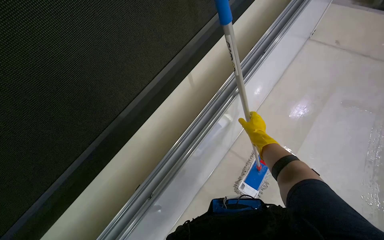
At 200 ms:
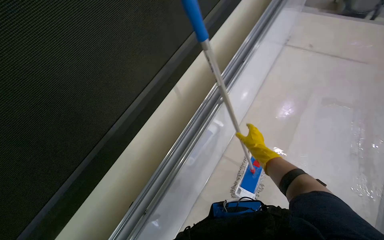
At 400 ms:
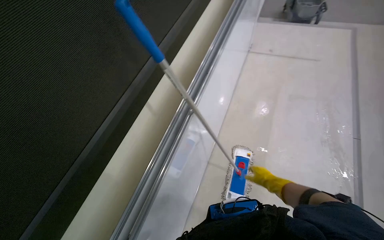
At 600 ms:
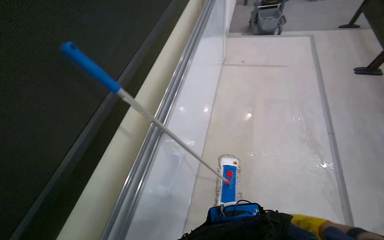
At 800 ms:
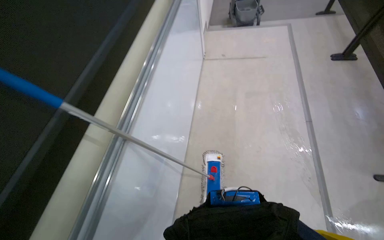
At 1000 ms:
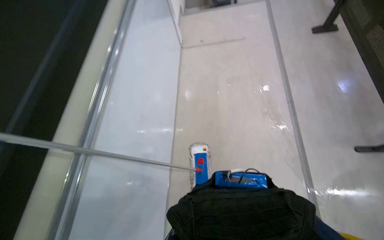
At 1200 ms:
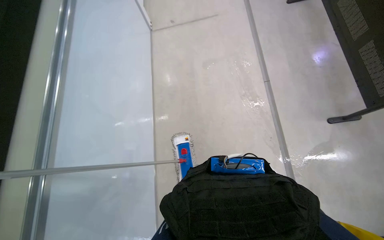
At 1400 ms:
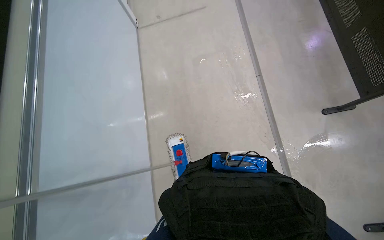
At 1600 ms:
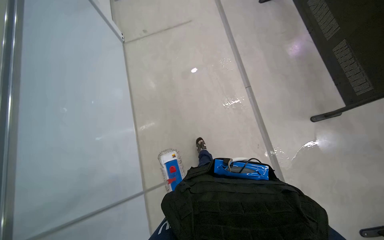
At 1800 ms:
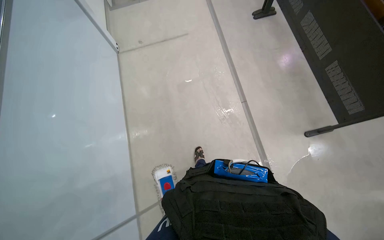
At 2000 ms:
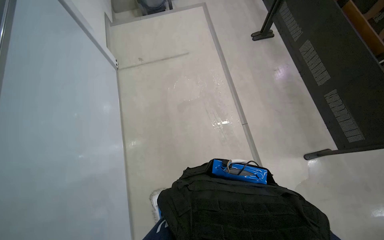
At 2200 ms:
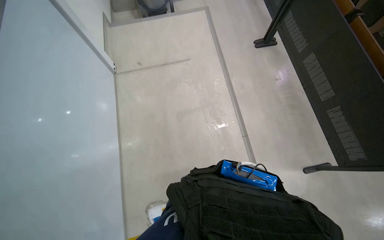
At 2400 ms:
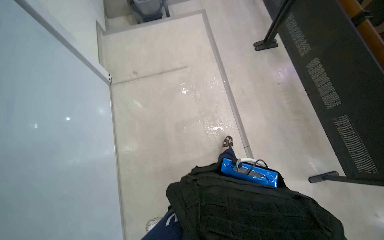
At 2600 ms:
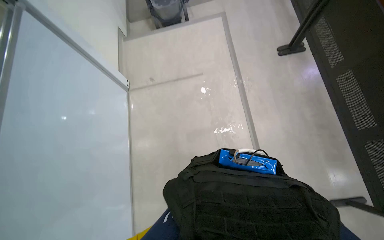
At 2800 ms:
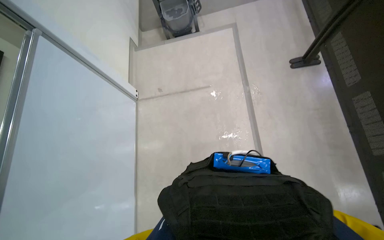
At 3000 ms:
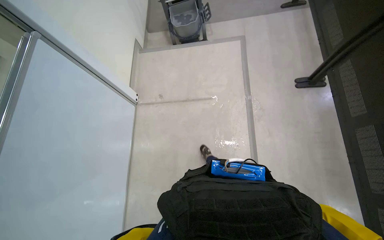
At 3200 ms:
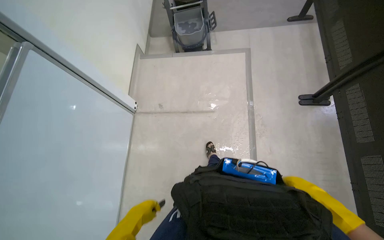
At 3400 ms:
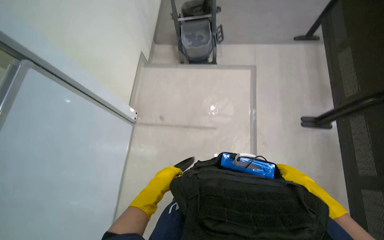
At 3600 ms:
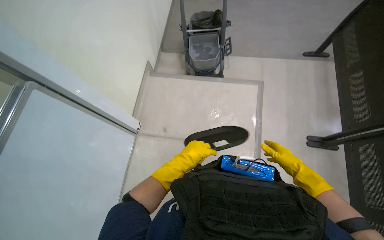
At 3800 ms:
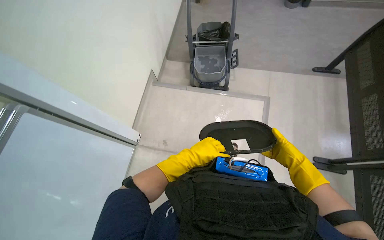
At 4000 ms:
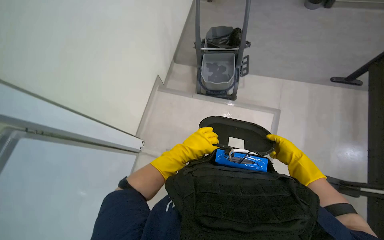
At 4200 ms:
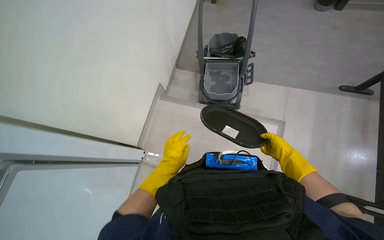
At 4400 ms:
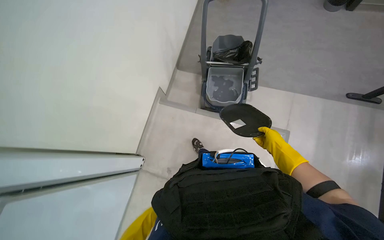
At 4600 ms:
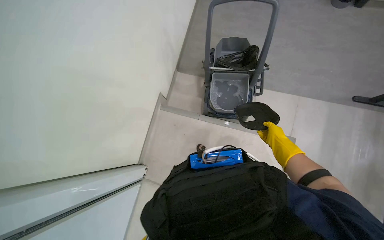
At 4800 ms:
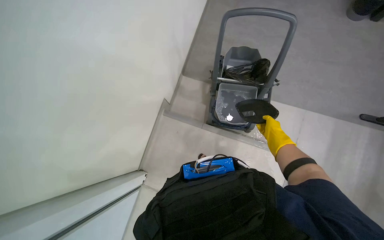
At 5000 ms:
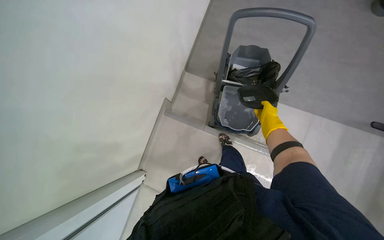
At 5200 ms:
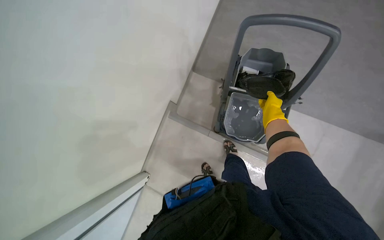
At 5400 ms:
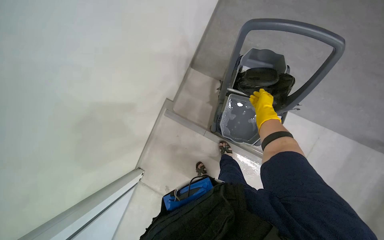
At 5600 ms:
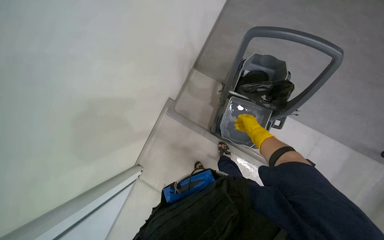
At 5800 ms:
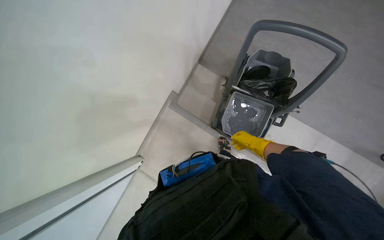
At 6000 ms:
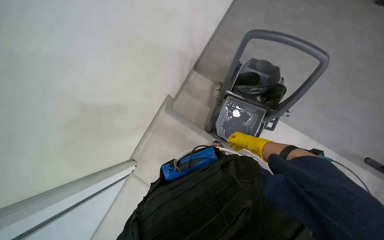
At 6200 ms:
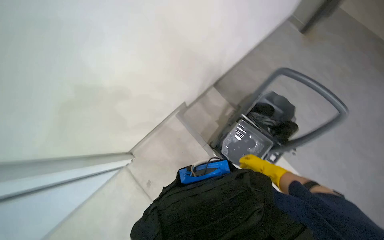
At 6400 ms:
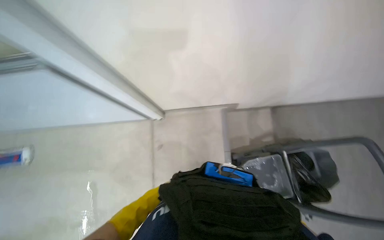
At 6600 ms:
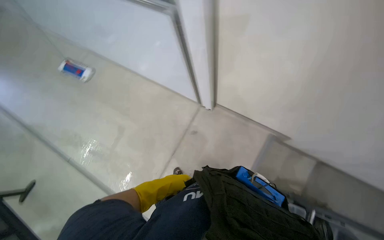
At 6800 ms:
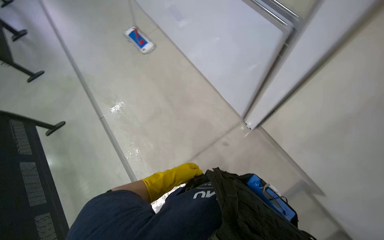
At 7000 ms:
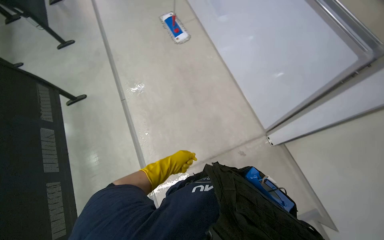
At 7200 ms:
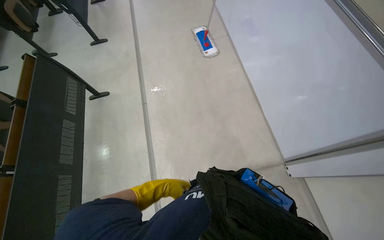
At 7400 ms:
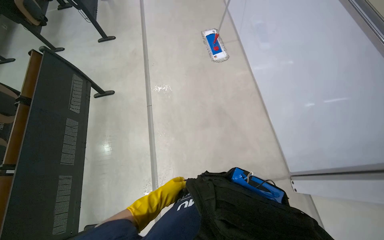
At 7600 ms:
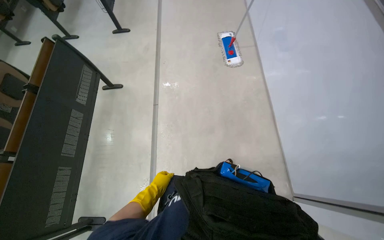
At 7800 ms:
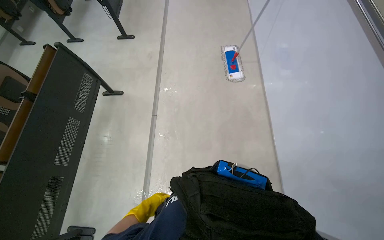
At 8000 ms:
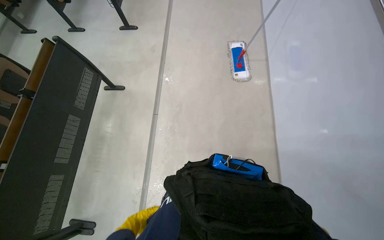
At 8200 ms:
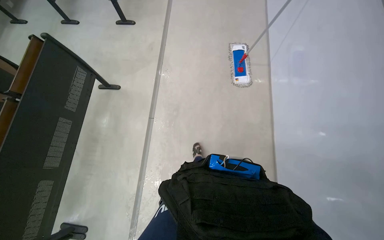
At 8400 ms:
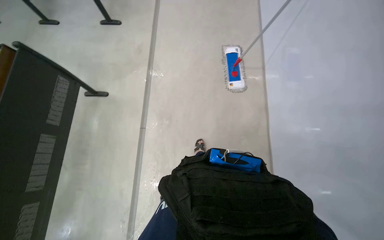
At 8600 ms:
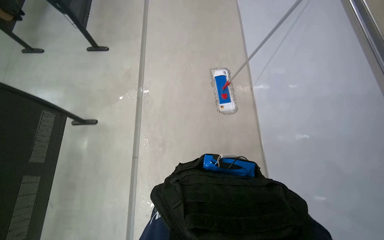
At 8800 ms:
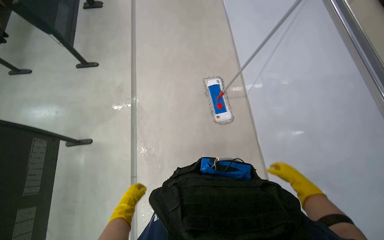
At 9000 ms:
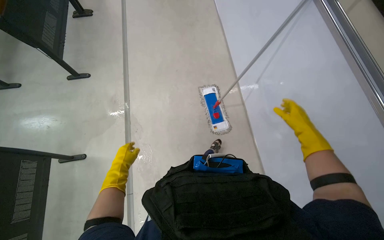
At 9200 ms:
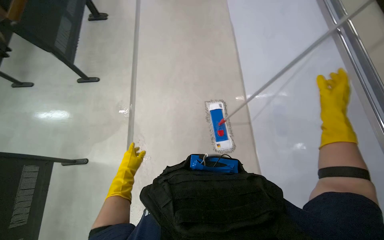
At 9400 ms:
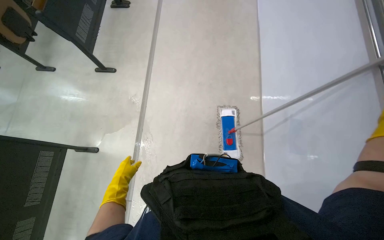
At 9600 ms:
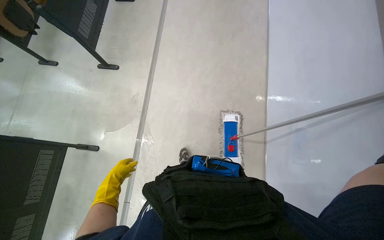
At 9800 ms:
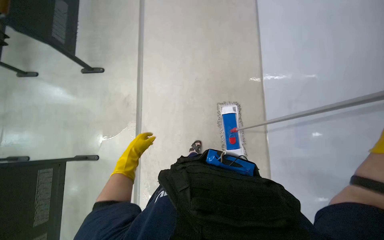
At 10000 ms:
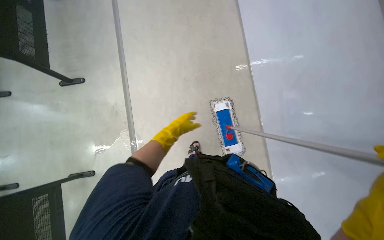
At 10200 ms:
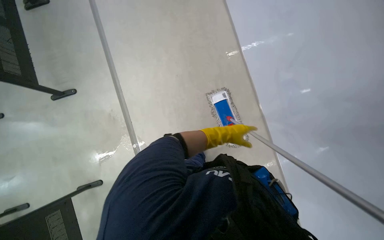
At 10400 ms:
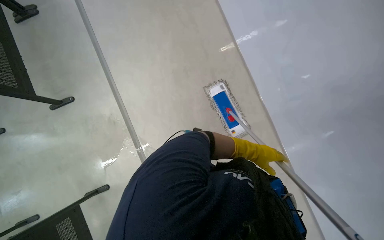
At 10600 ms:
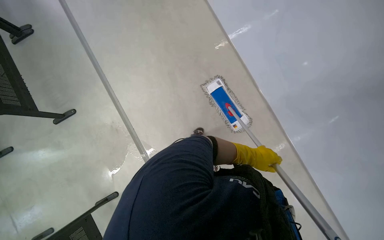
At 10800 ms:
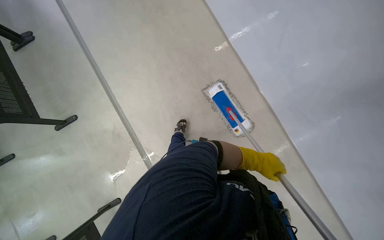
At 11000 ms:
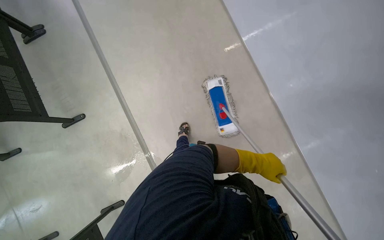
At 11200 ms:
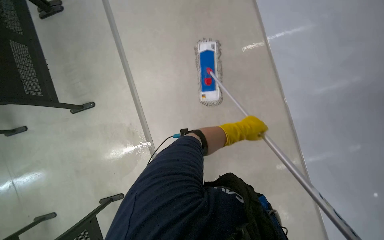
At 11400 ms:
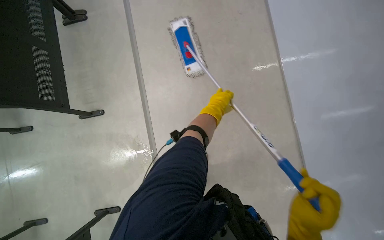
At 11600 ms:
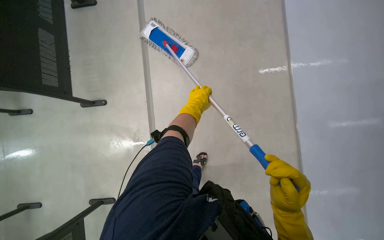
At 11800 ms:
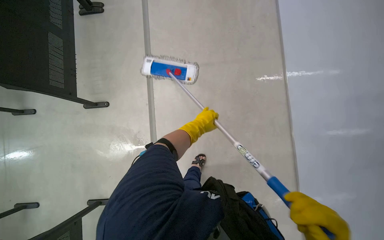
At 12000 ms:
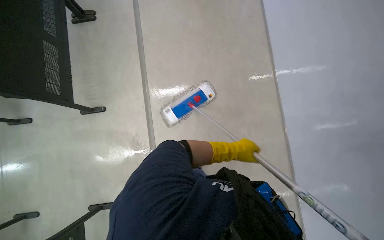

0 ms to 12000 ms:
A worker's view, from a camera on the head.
Job: mopping floor.
The whole recording: Mopping lecture hall floor. The worker mops the floor in the lecture hall, moving chairs and other items as needed to clean the area.
0 ms to 1600 ms: The head travels some 70 cm. The head turns to the right by some 55 degrees.
1600 ms to 3000 ms: The wearer moves some 90 cm.
3000 ms to 4400 ms: The camera travels about 90 cm.
4400 ms to 6000 ms: The wearer moves about 40 cm.
6000 ms to 7600 ms: The wearer moves about 1 m. The wearer's head swings roughly 145 degrees to the left.
7600 ms to 9000 ms: The camera is carried some 60 cm.
9000 ms to 10400 ms: The wearer moves some 50 cm. The view tilts approximately 15 degrees downward.
10400 ms to 12000 ms: The left hand goes some 40 cm nearer to the camera and to the left.

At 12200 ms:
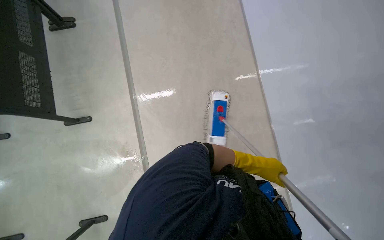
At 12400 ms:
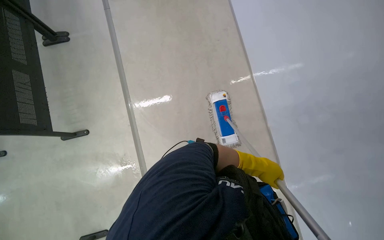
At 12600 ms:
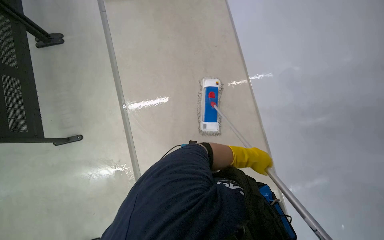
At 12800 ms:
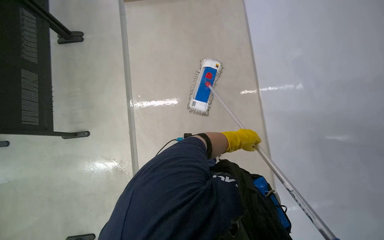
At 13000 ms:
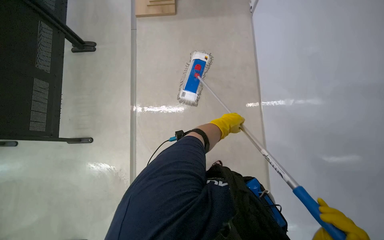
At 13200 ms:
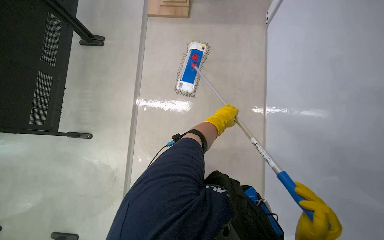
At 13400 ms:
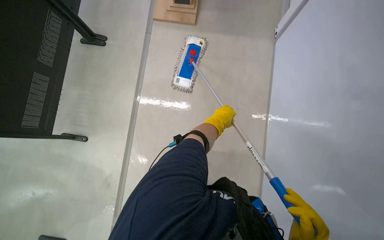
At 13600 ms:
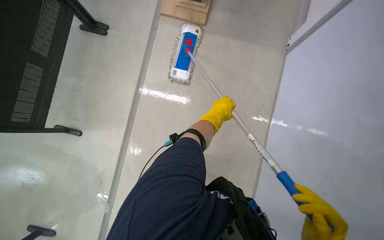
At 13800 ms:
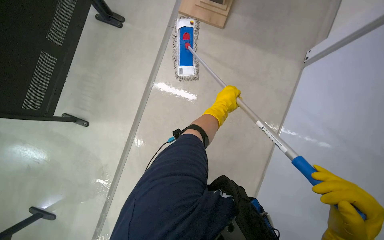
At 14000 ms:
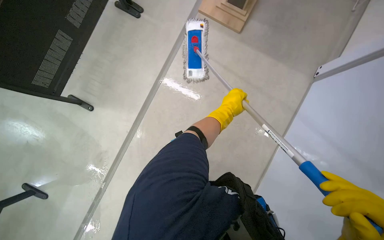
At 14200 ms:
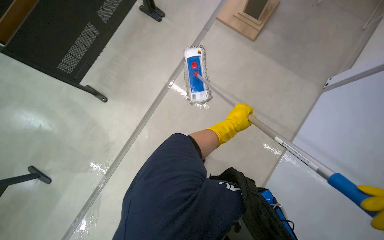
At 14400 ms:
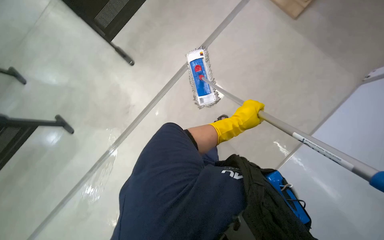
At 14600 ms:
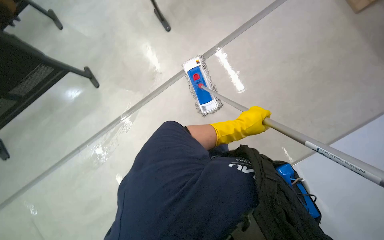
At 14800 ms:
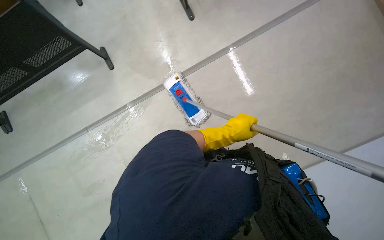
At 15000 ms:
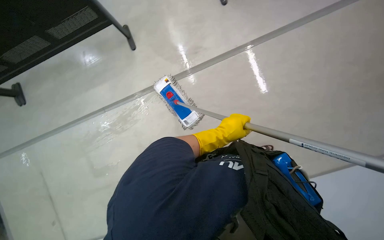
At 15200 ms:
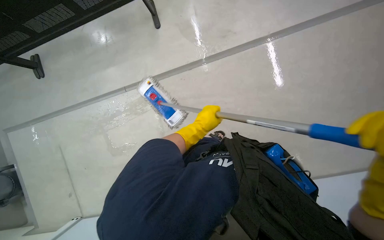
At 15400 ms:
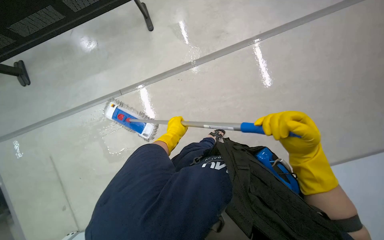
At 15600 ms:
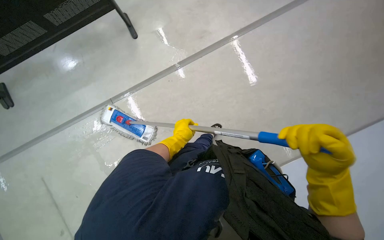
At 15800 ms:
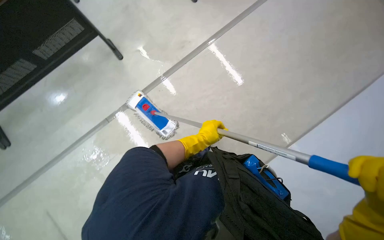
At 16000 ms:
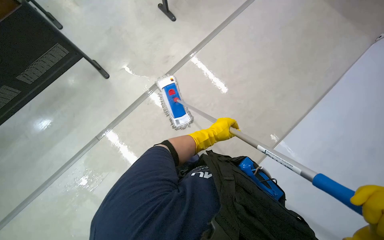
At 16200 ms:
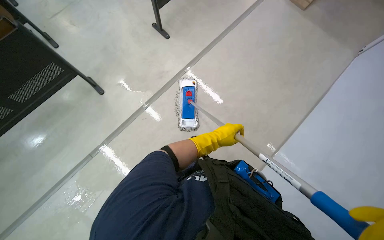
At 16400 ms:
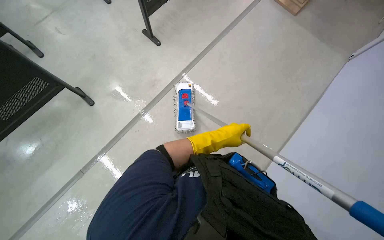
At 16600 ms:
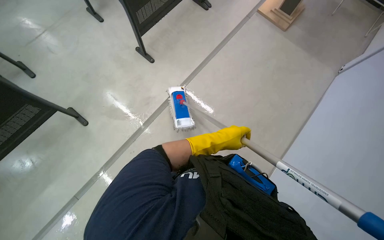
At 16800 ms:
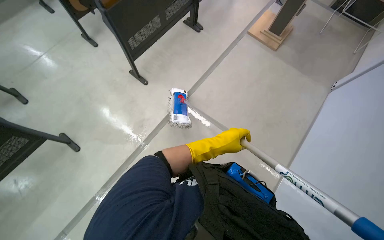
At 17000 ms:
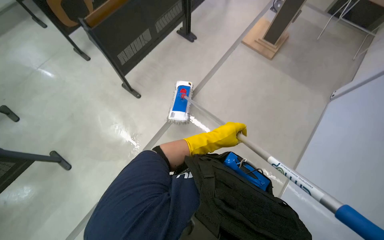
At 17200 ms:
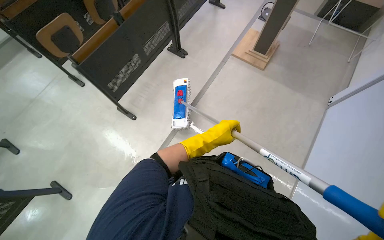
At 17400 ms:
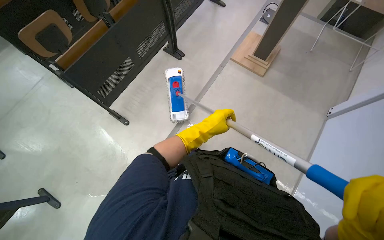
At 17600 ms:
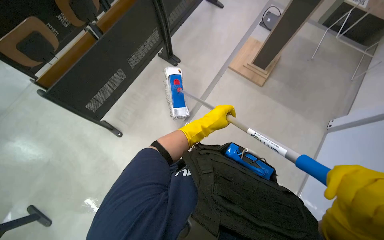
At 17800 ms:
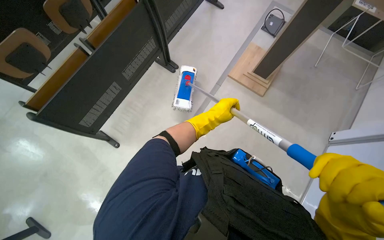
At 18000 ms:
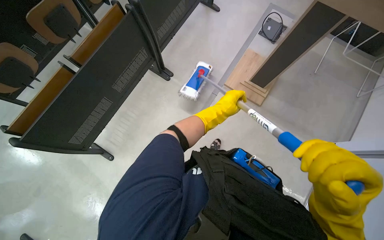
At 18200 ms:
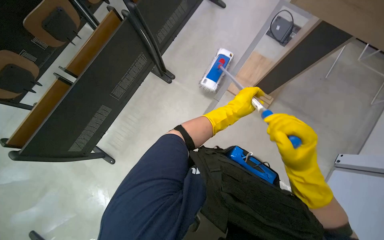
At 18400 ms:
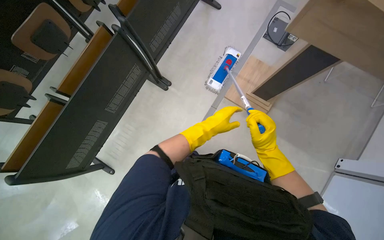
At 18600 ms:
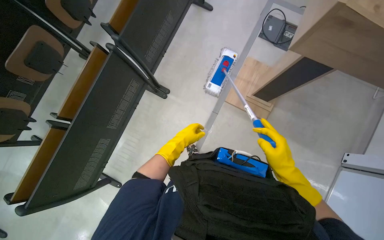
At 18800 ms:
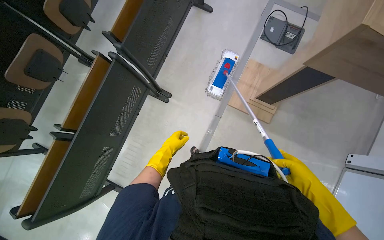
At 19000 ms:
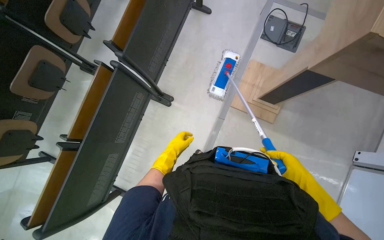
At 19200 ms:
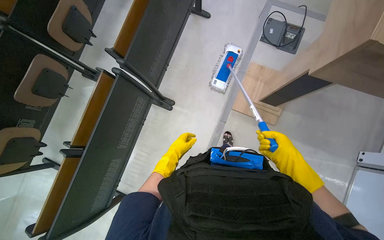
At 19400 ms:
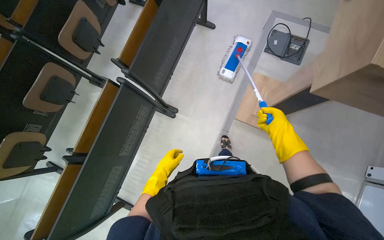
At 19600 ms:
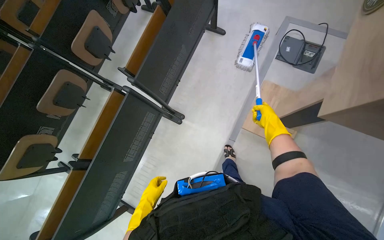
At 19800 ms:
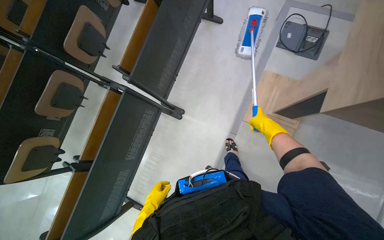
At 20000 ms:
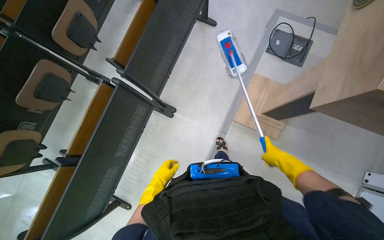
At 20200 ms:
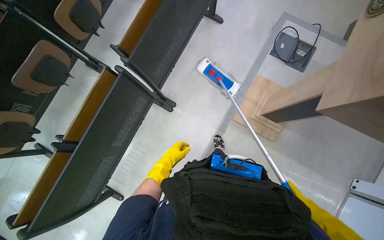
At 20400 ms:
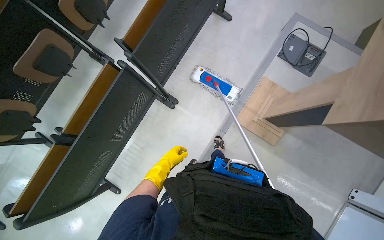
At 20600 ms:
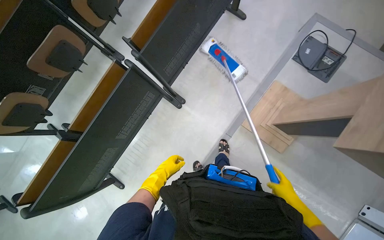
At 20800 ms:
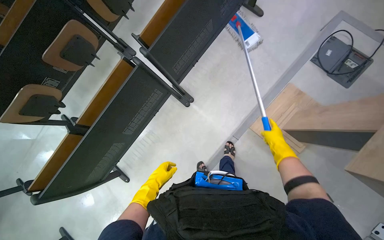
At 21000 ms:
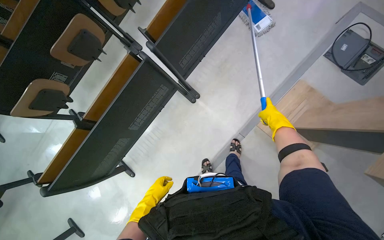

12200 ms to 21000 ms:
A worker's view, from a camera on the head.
Job: mopping floor.
The whole recording: Mopping lecture hall floor. The worker mops the floor in the lecture hall, moving chairs and other items as needed to clean the area.
12200 ms to 13600 ms: The view tilts about 15 degrees upward. The left hand moves up the picture, approximately 15 cm.
13600 ms to 15200 ms: The left hand travels down the picture and to the left by about 15 cm.
15200 ms to 16600 ms: The left hand reaches approximately 15 cm to the left, then returns.
16600 ms to 18000 ms: The wearer moves some 1.5 m.
18000 ms to 19600 ms: The head travels about 60 cm.
19600 ms to 21000 ms: The right hand is displaced farther from the camera by approximately 15 cm, and reaches roughly 25 cm down the picture, then returns; the left hand goes up the picture and returns, about 10 cm each way.
